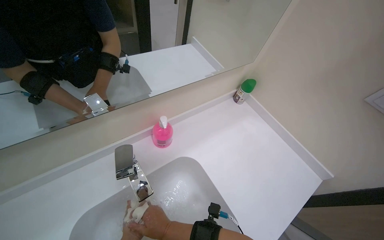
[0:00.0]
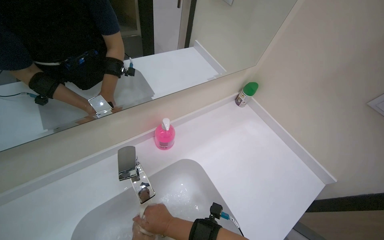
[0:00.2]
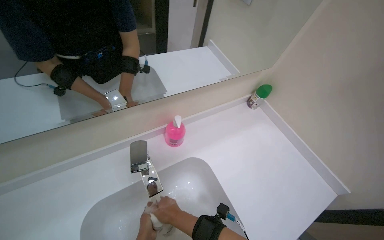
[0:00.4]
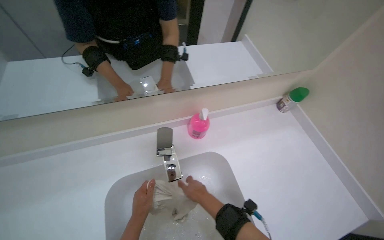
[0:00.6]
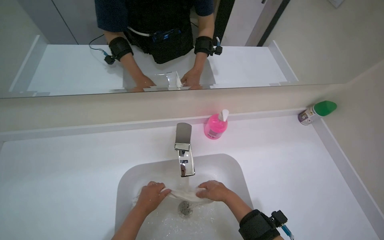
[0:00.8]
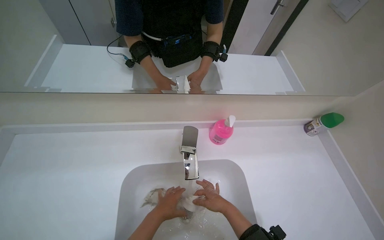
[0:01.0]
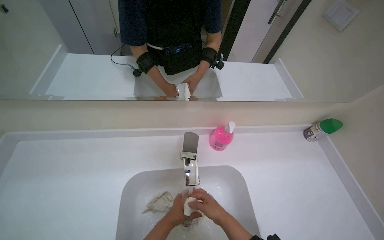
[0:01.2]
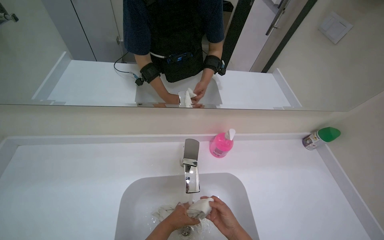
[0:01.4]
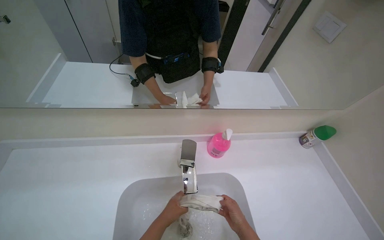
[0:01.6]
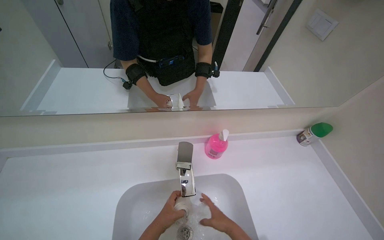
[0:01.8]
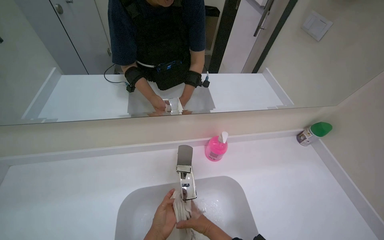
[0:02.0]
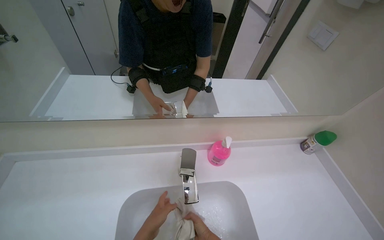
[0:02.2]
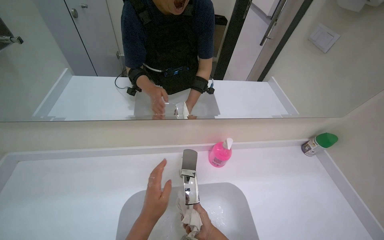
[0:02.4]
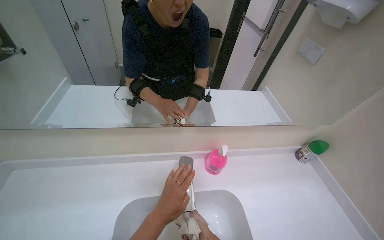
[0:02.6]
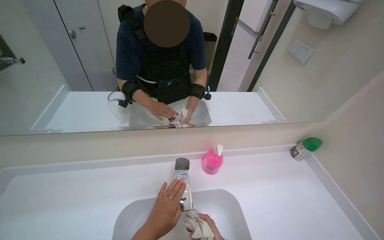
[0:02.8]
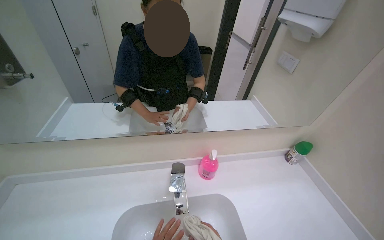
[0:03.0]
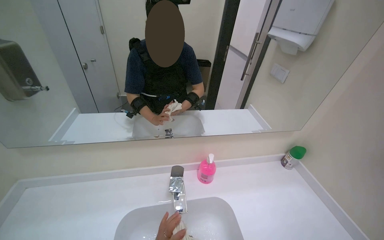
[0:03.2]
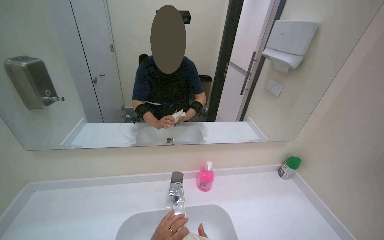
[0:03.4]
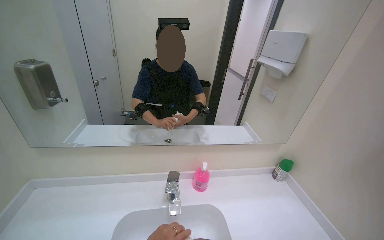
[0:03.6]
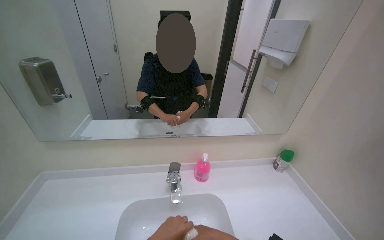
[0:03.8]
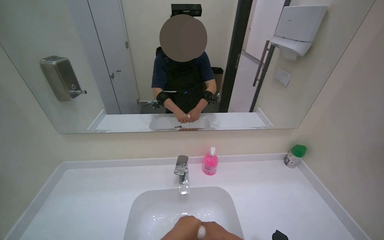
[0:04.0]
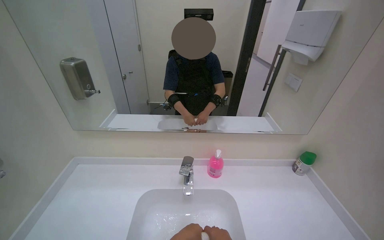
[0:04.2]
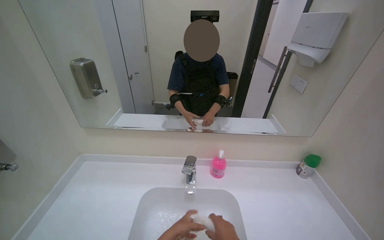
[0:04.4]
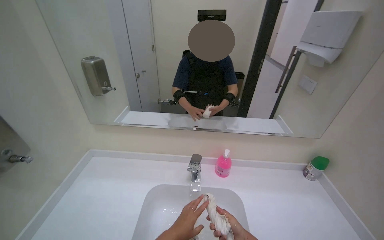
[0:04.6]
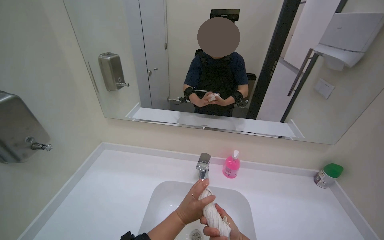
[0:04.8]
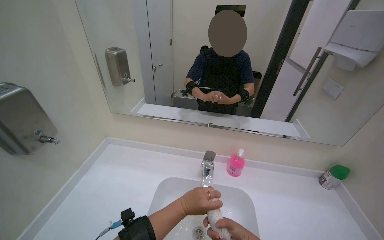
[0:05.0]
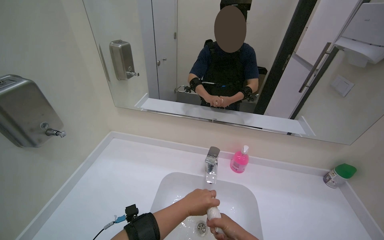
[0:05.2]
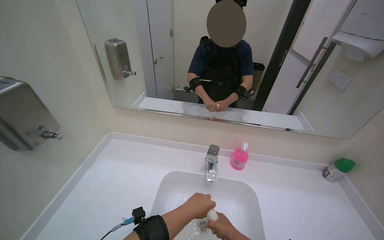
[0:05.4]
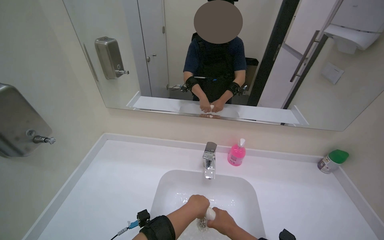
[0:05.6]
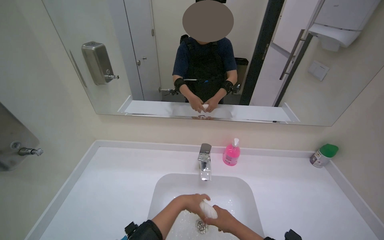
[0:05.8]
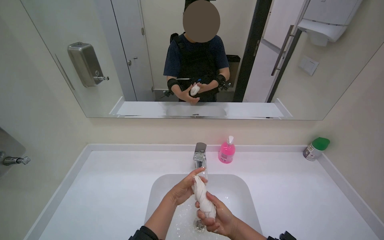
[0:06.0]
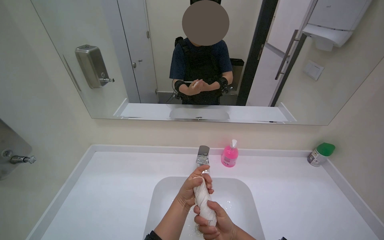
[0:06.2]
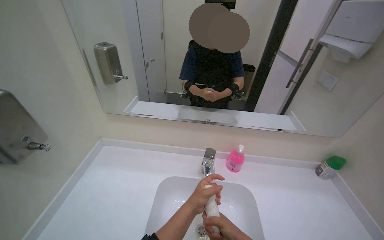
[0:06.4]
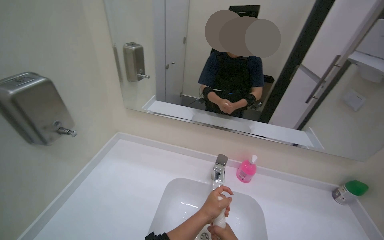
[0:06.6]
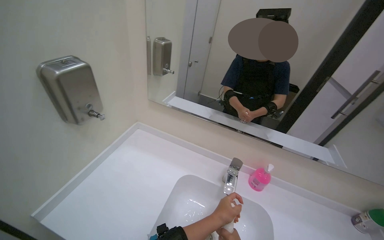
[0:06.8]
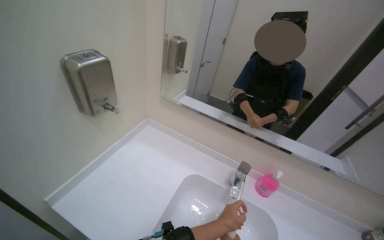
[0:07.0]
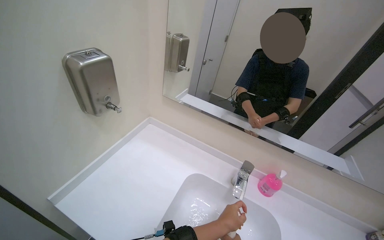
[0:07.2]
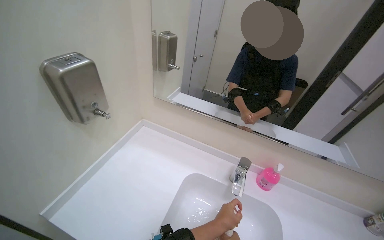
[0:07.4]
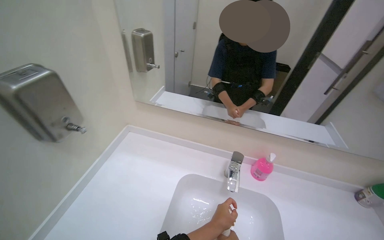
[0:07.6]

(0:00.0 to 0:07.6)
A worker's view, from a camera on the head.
Job: preparing cleaning supplies.
The whole recording: Washing cleaning cloth. The worker washes a cleaning cloth in the sink.
0:00.0 - 0:01.6: The head turns to the left by about 25 degrees. The left hand shifts about 20 cm to the right and farther from the camera.
0:01.6 - 0:03.0: The wearer looks about 10 degrees further upward.
0:06.0 - 0:07.6: The wearer looks approximately 15 degrees further to the left.

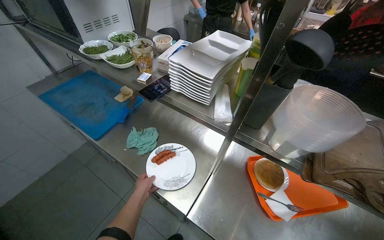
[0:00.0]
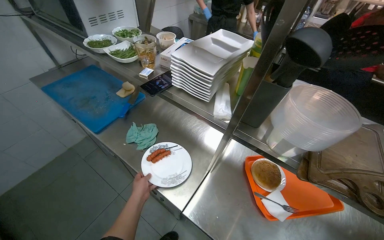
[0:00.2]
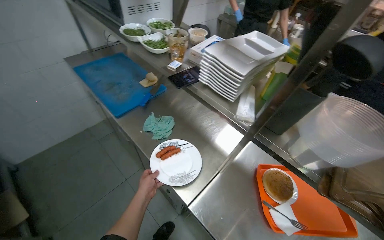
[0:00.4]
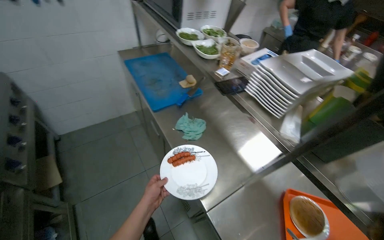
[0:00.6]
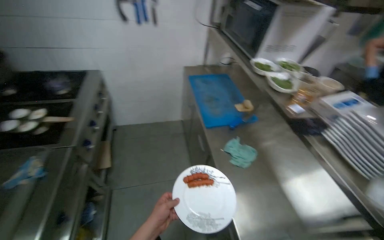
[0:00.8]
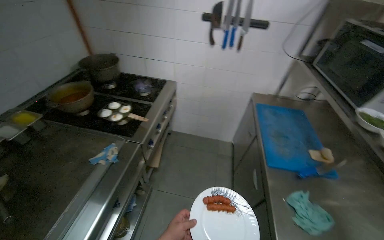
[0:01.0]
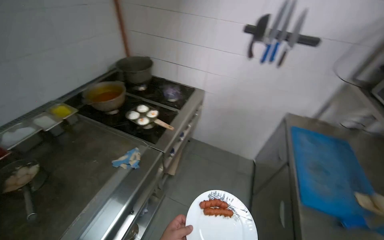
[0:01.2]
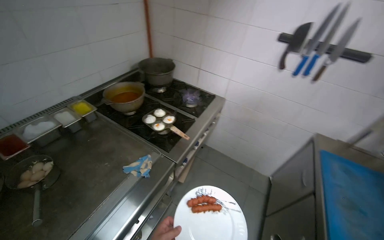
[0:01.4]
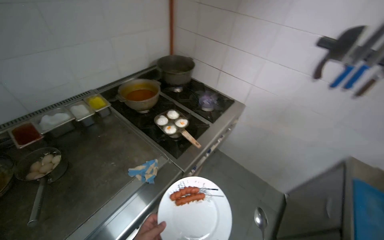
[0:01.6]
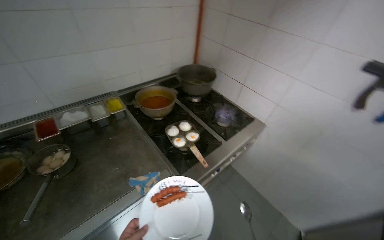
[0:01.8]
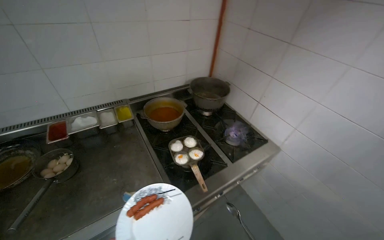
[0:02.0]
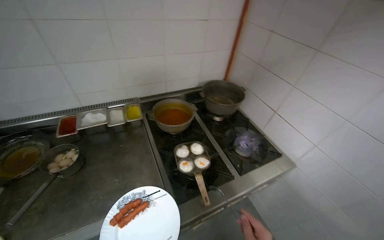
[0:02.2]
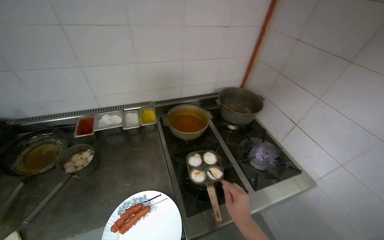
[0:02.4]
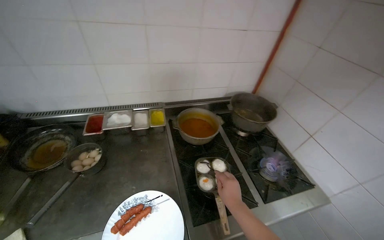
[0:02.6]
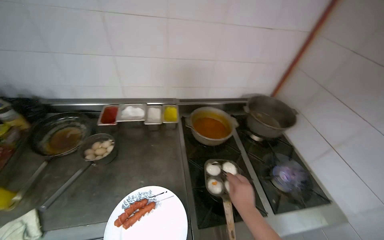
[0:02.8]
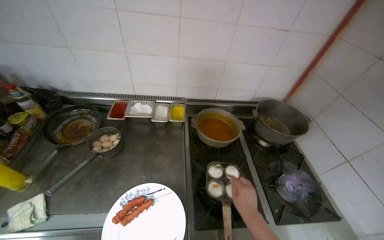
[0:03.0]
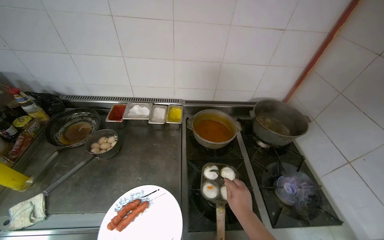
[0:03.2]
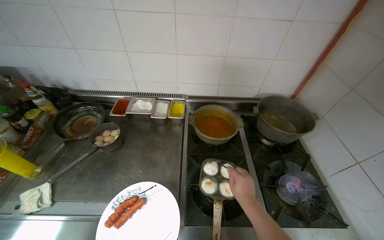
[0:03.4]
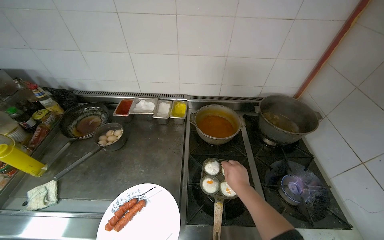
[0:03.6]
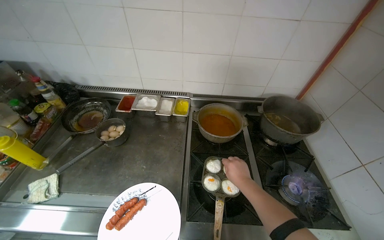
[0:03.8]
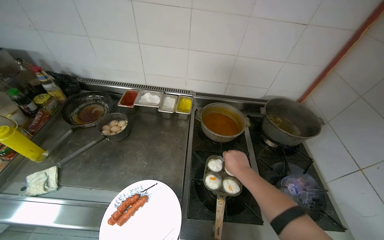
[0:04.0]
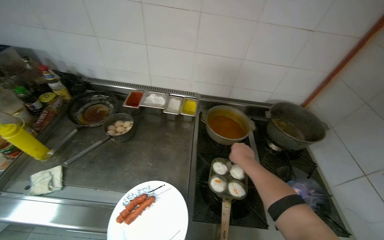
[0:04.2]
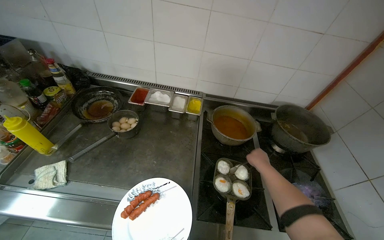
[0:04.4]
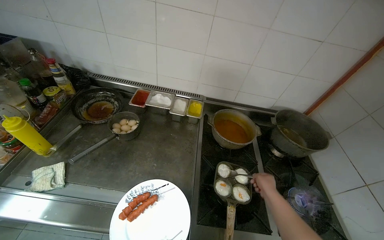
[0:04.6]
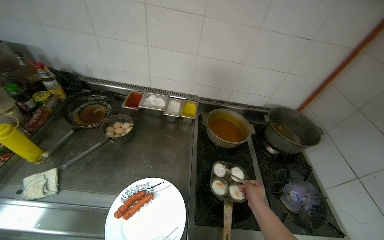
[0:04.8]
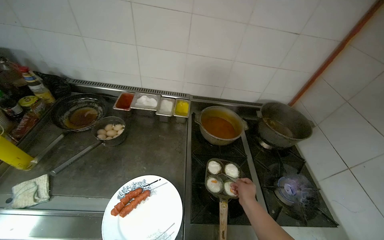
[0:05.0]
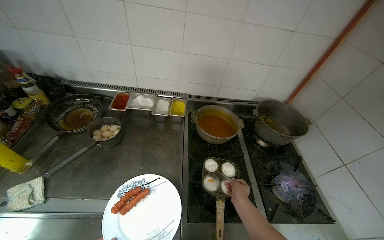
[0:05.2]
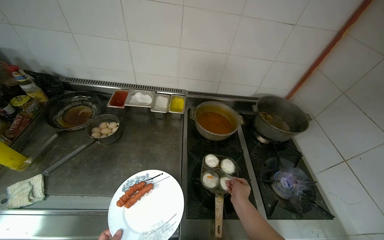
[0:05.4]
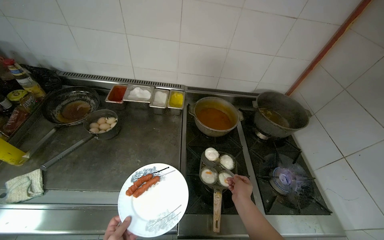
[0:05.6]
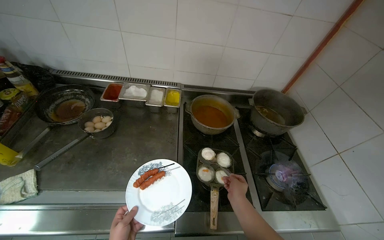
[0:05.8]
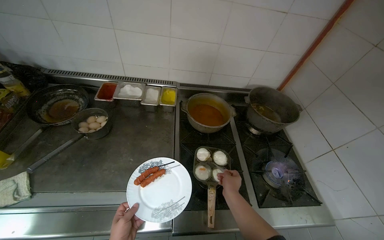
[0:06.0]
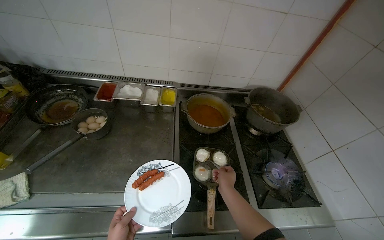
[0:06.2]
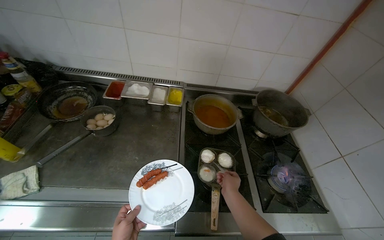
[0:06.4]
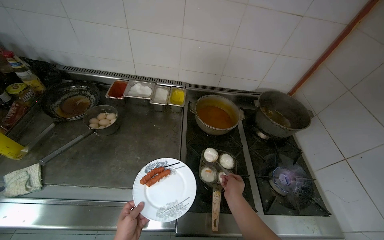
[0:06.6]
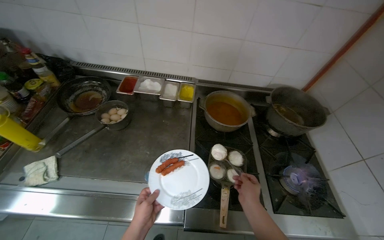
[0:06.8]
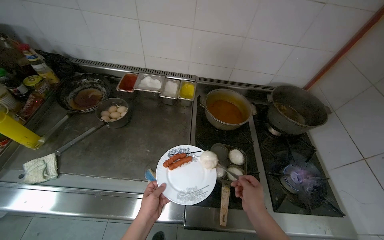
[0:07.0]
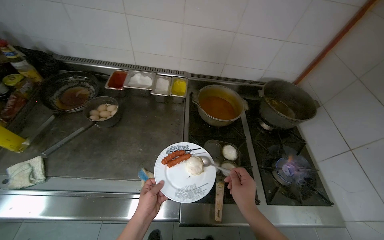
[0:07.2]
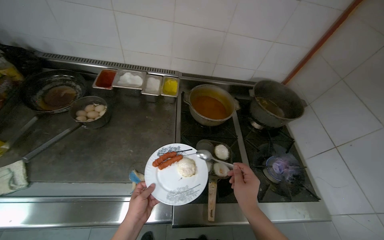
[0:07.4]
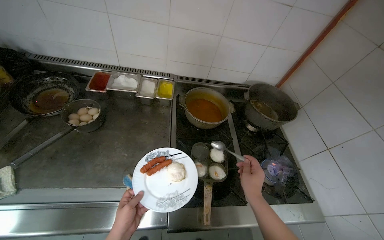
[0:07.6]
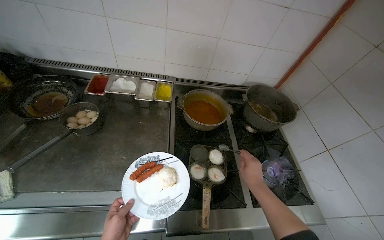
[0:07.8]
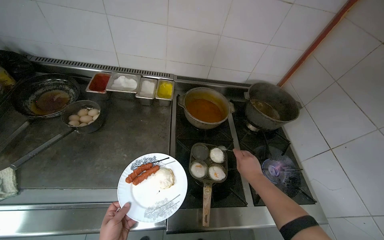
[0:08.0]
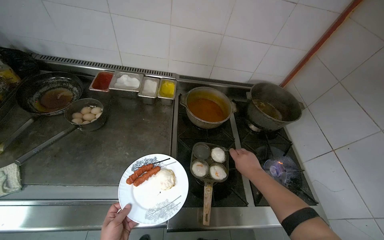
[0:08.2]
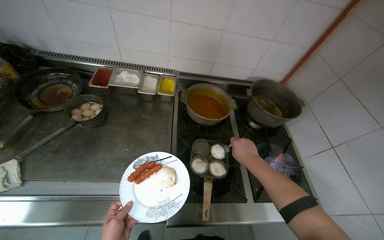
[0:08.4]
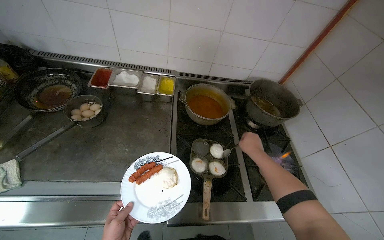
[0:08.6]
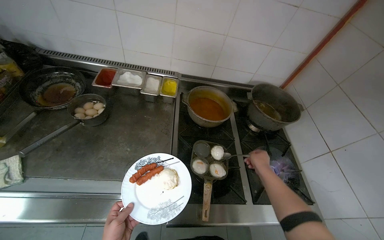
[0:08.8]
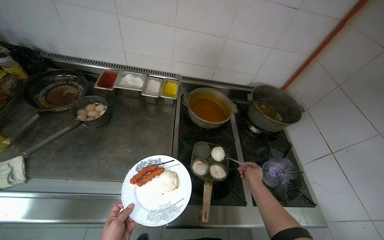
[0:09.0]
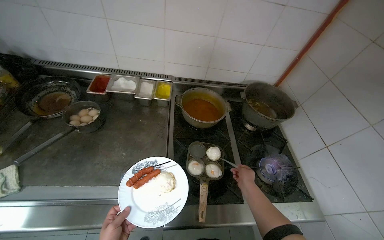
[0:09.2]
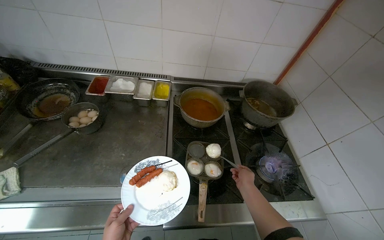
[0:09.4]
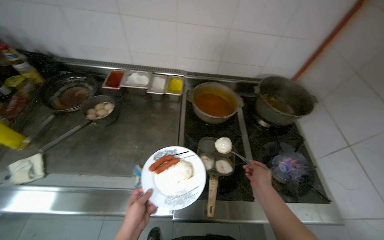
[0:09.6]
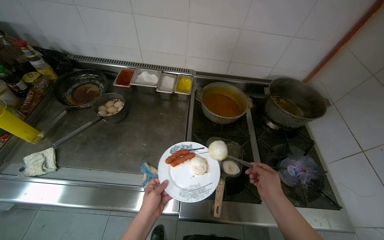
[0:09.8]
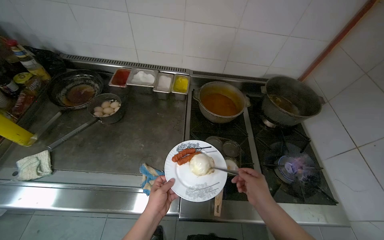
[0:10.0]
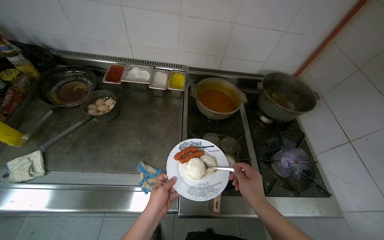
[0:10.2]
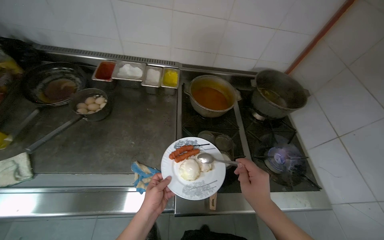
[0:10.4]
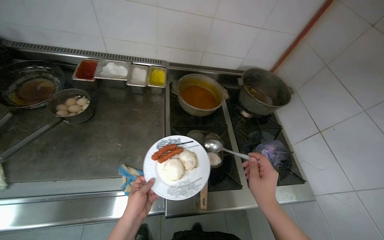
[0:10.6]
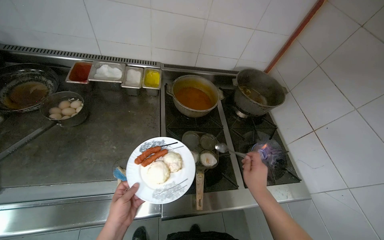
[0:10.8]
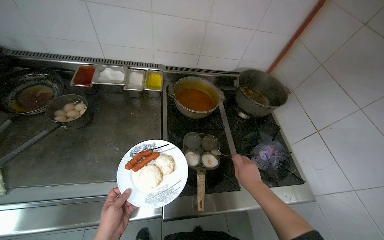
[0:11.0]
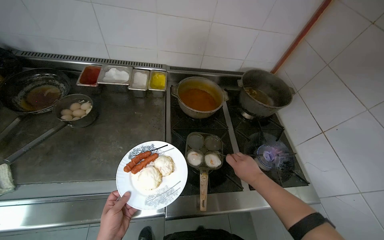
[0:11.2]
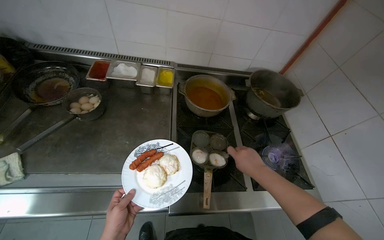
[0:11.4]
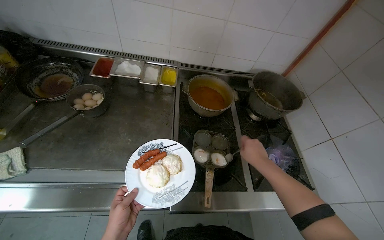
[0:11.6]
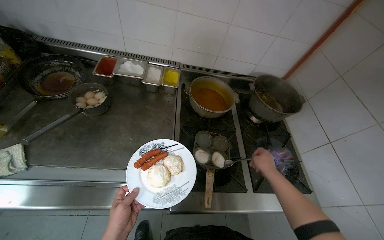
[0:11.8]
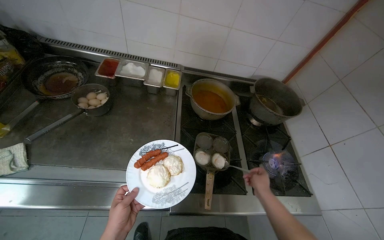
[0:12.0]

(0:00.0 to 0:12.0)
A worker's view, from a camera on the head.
Job: preparing food.
The whole recording: Transferring cooked eggs to plate. The worker transfers cooked eggs from a pan to a plate using a spoon.
0:00.0 - 0:01.6: The camera travels about 60 cm. The head rotates some 95 degrees to the left. The view tilts approximately 15 degrees upward.
0:01.6 - 0:03.0: The wearer's head swings some 50 degrees to the left.
0:04.4 - 0:06.0: The right hand moves down the picture, some 15 cm.
0:07.6 - 0:09.0: The right hand moves farther from the camera, some 10 cm.
0:09.0 - 0:10.4: The right hand moves nearer to the camera and to the left, approximately 20 cm.
0:10.4 - 0:12.0: The right hand moves farther from the camera and to the right, about 15 cm.
